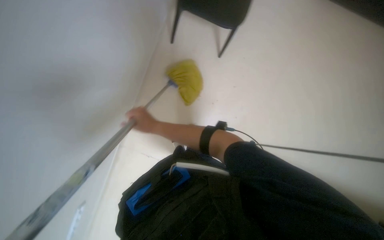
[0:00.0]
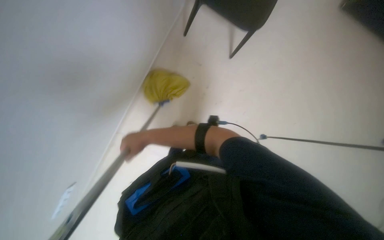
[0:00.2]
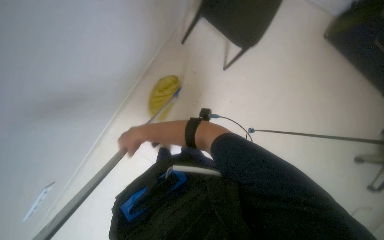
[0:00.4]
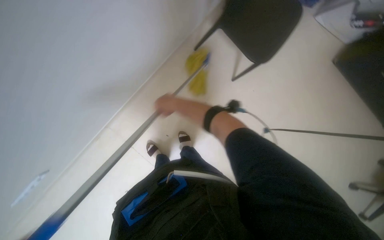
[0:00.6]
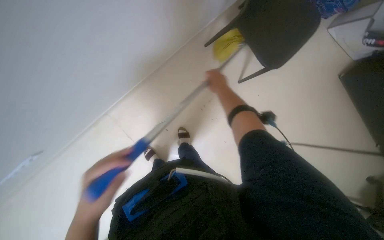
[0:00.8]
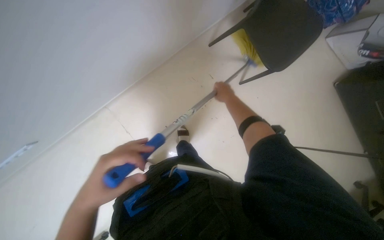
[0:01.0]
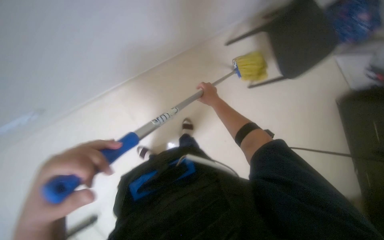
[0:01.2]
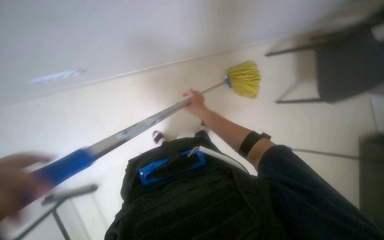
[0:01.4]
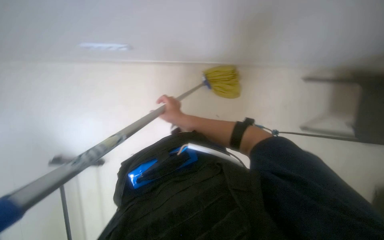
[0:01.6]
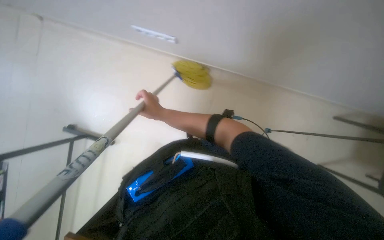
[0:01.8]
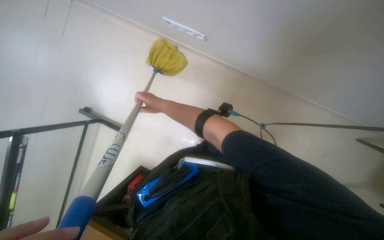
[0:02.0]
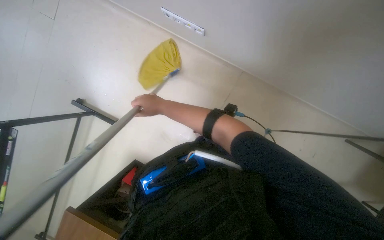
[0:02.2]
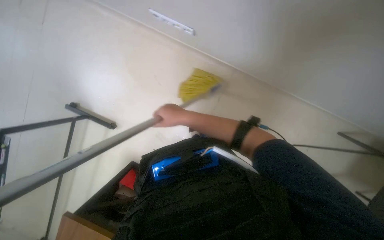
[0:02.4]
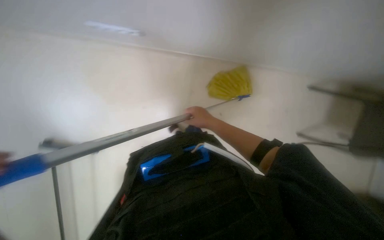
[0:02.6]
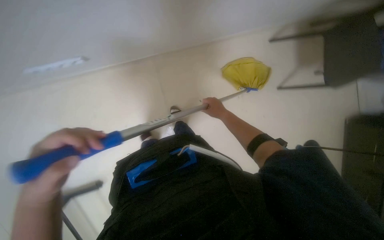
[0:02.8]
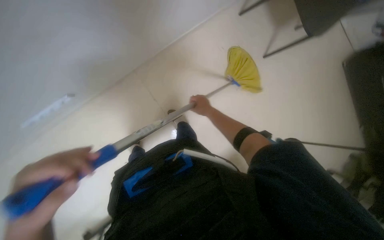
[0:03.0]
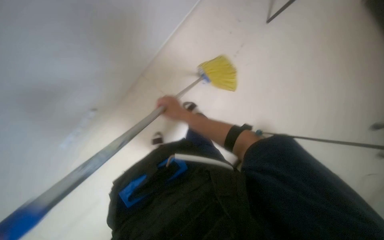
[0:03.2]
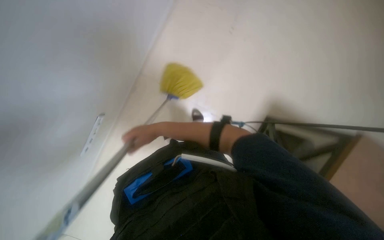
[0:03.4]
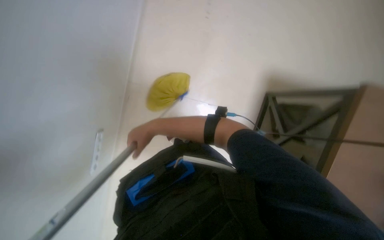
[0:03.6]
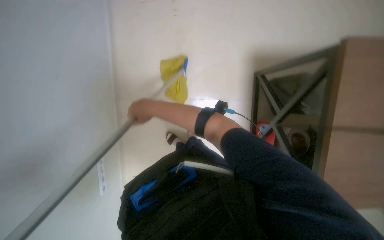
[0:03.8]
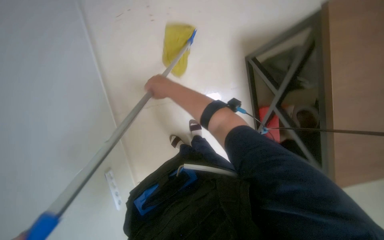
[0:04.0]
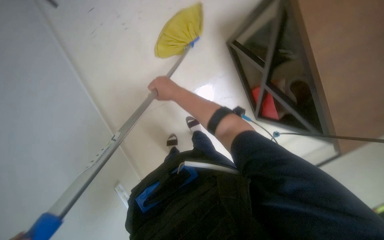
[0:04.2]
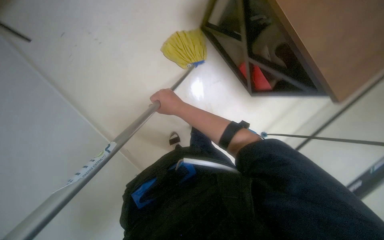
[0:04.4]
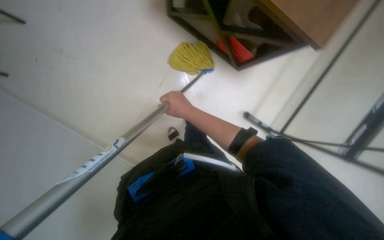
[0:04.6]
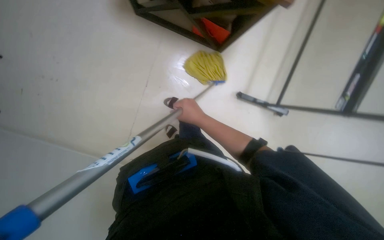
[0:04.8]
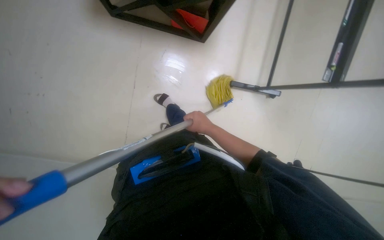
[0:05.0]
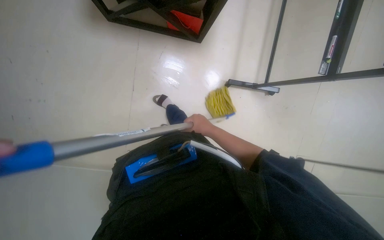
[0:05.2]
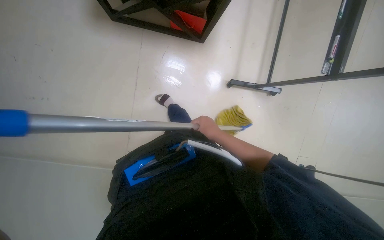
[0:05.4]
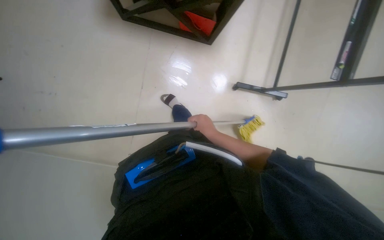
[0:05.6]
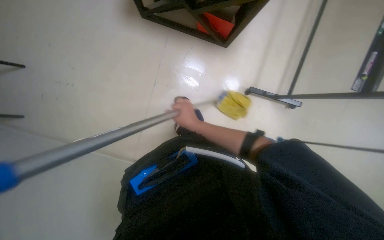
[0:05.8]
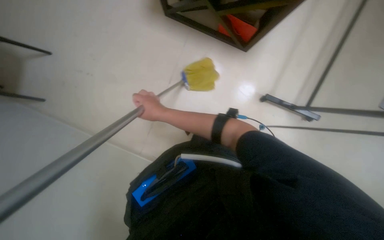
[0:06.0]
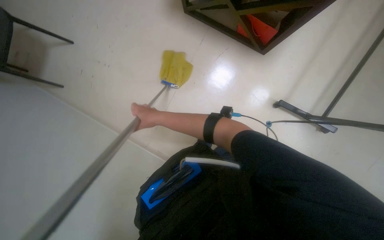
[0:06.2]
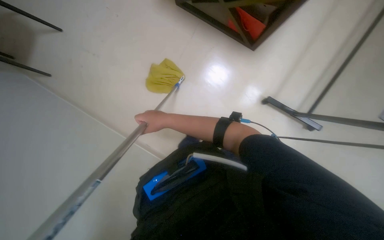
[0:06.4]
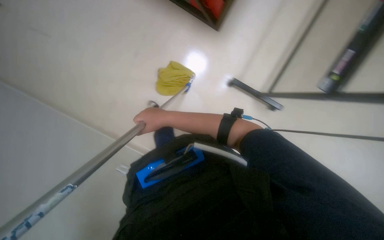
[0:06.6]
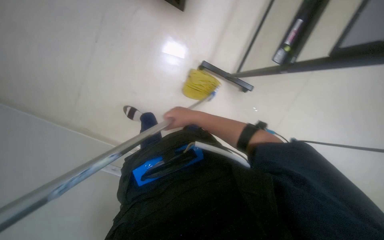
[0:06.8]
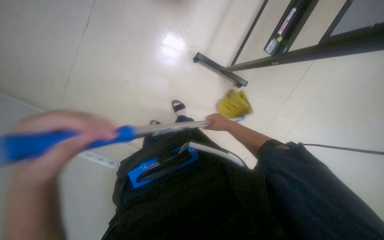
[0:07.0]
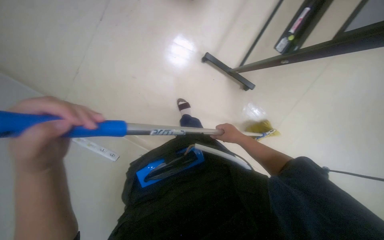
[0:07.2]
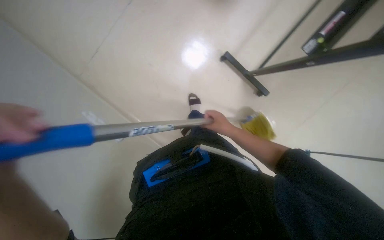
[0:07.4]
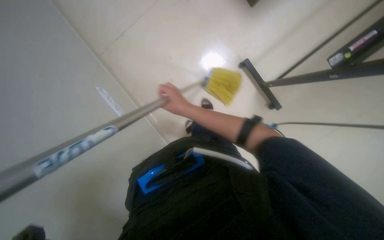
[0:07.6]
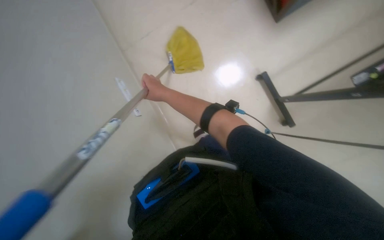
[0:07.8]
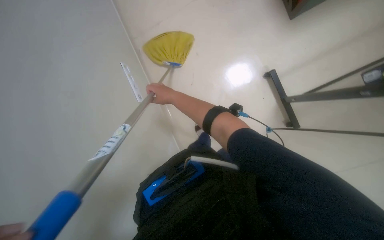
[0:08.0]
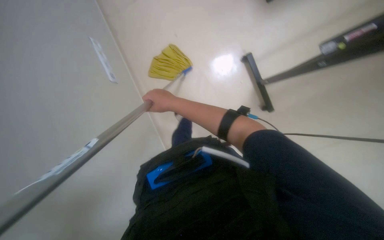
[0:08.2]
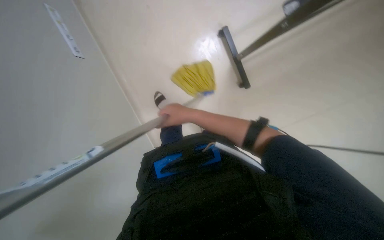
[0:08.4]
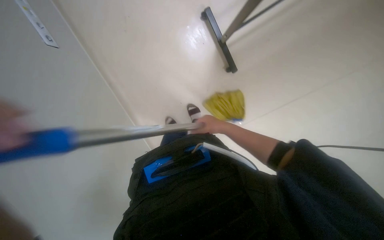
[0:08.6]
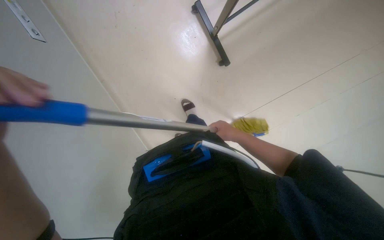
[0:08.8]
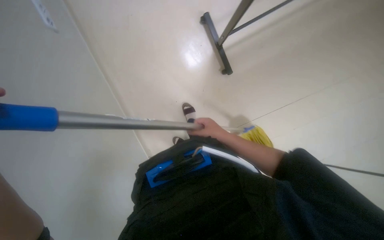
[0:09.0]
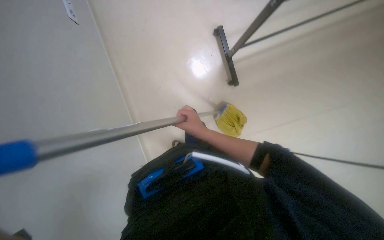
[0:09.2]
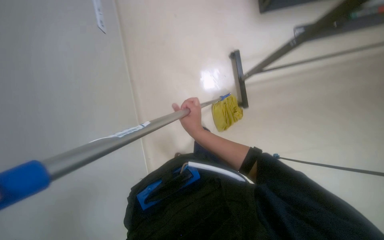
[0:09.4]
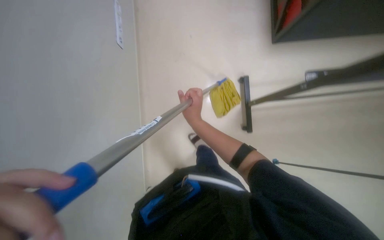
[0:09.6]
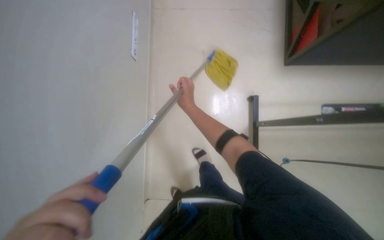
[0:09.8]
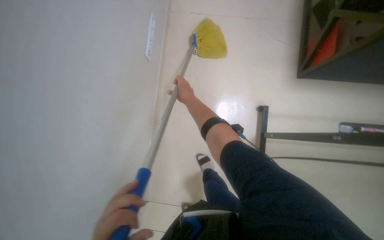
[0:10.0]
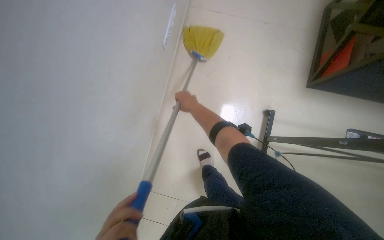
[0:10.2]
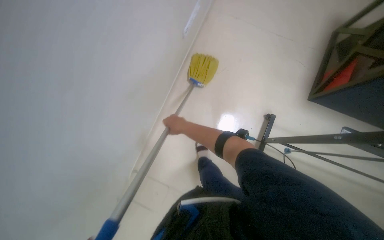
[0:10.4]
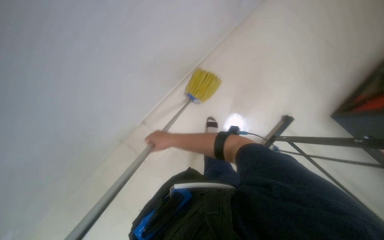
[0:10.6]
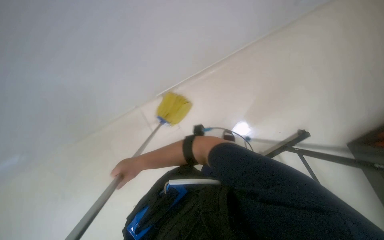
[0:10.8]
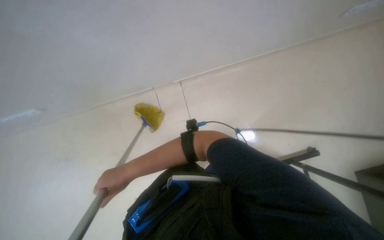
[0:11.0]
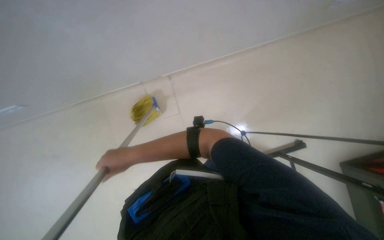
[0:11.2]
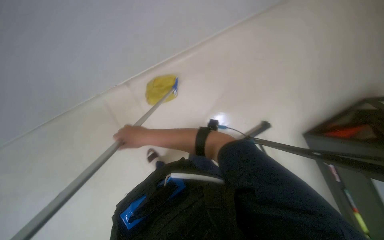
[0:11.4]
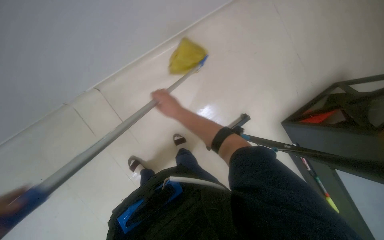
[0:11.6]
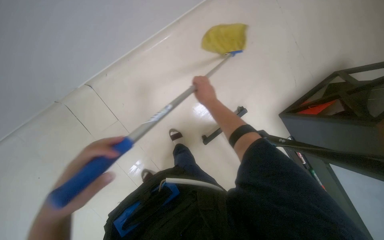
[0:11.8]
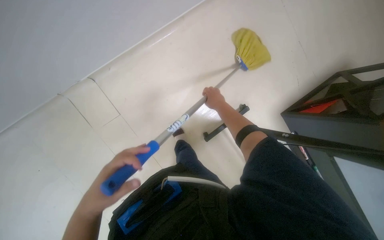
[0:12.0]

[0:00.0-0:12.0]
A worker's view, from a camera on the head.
Job: mopping floor.
The whole recording: Mopping the floor. The worker mops the floor with a yellow mop.
0:00.0 to 0:01.6: The right hand moves left and right over approximately 35 cm, changing direction 2 times.
0:01.6 to 0:03.0: The right hand goes some 25 cm to the right.
0:03.0 to 0:04.4: The scene turns approximately 45 degrees counterclockwise in the picture.
0:04.4 to 0:06.0: Everything in view rotates roughly 25 degrees counterclockwise.
0:07.6 to 0:09.0: The right hand travels to the right and down the picture by roughly 15 cm.
0:09.0 to 0:10.4: The view tilts roughly 15 degrees upward. Everything in view rotates roughly 50 degrees clockwise.

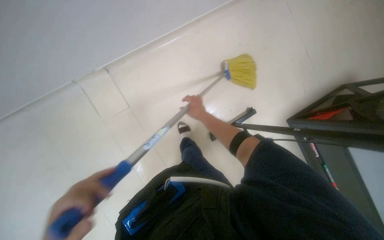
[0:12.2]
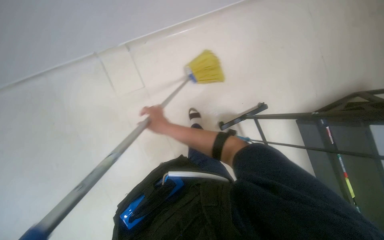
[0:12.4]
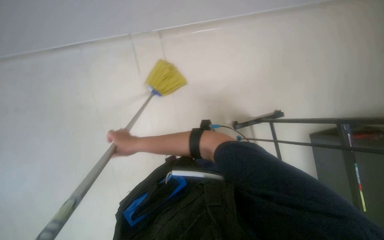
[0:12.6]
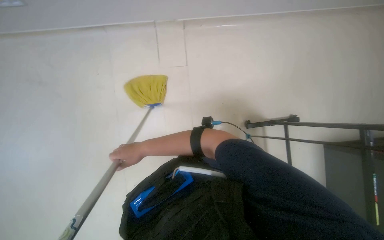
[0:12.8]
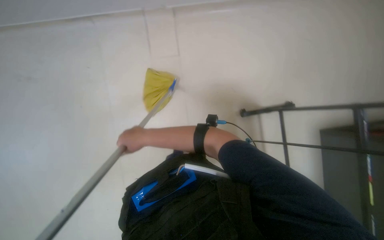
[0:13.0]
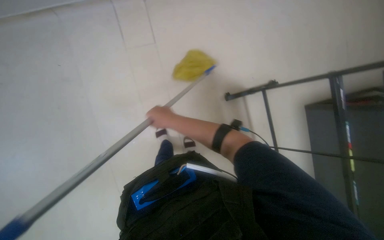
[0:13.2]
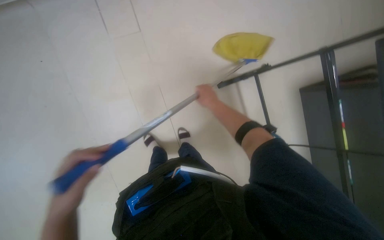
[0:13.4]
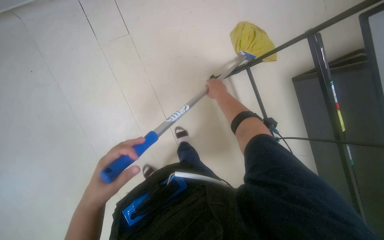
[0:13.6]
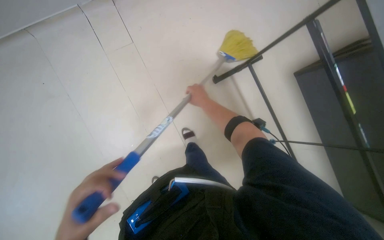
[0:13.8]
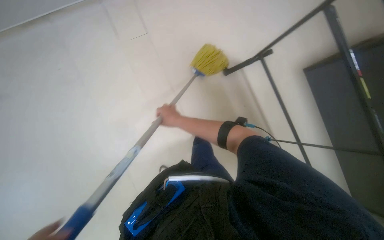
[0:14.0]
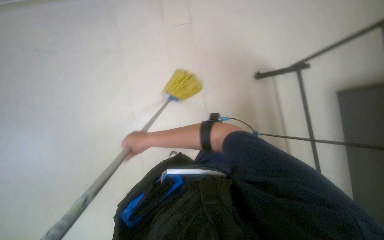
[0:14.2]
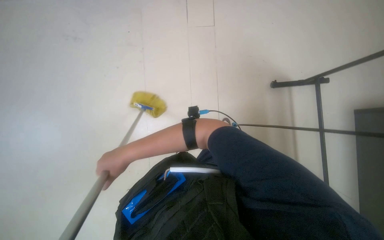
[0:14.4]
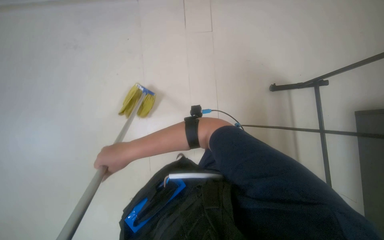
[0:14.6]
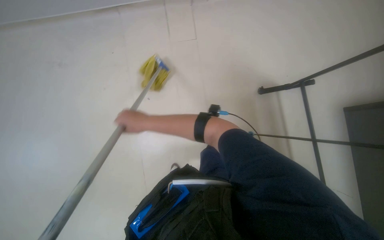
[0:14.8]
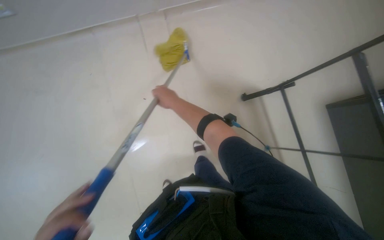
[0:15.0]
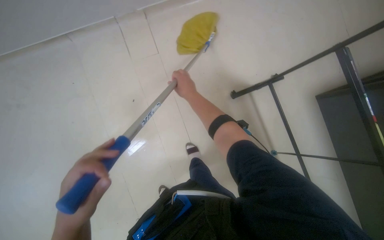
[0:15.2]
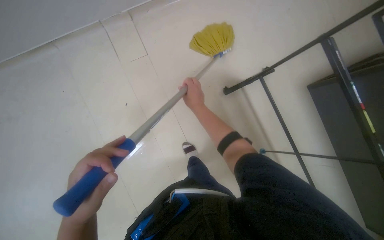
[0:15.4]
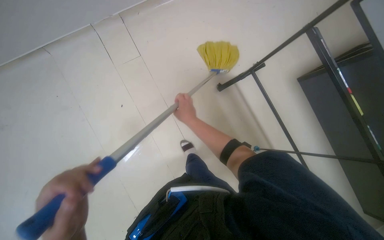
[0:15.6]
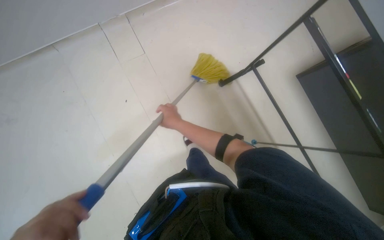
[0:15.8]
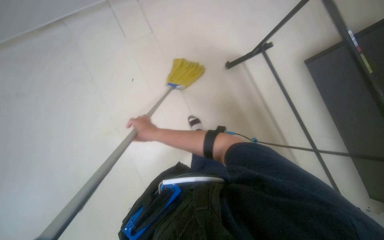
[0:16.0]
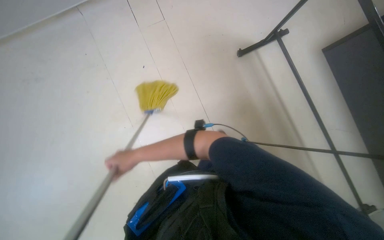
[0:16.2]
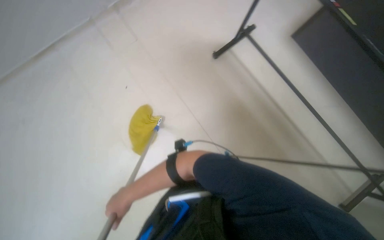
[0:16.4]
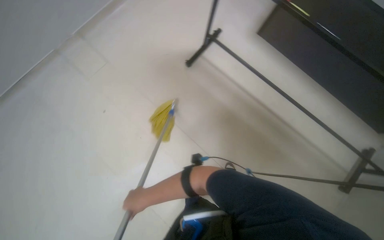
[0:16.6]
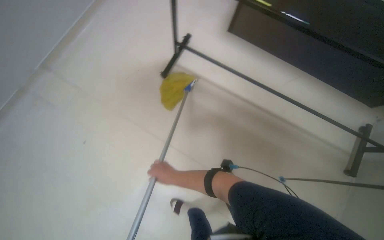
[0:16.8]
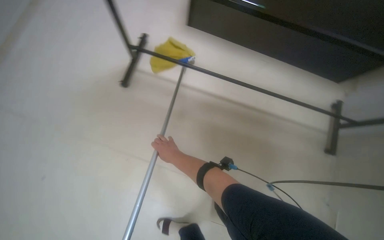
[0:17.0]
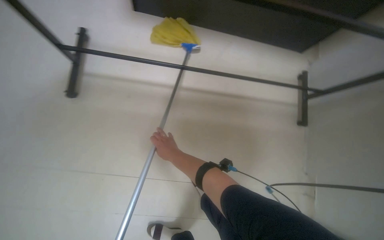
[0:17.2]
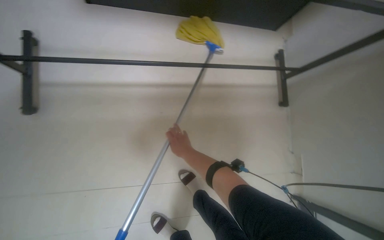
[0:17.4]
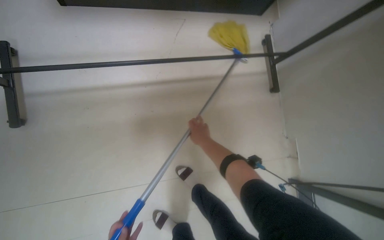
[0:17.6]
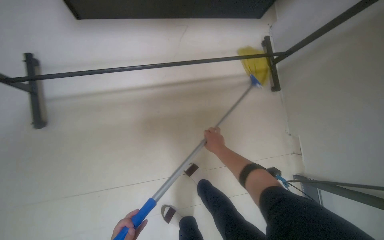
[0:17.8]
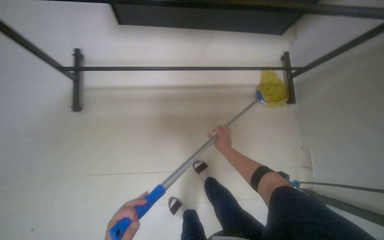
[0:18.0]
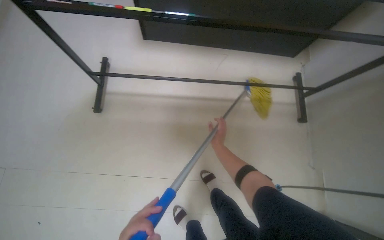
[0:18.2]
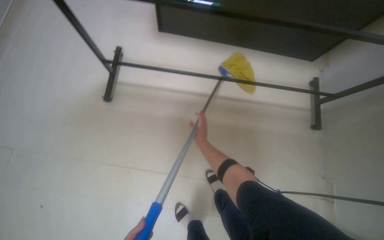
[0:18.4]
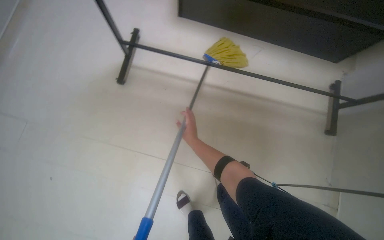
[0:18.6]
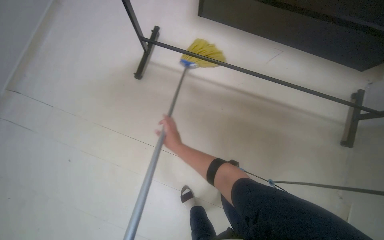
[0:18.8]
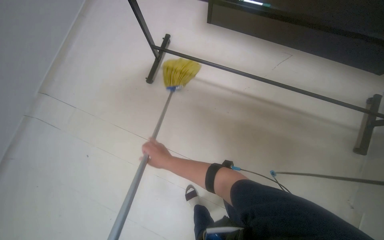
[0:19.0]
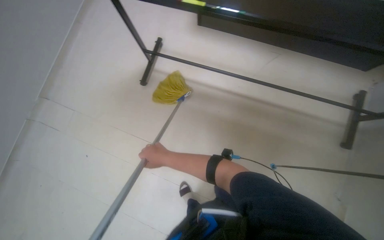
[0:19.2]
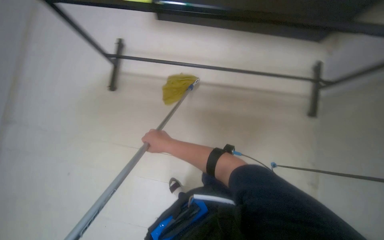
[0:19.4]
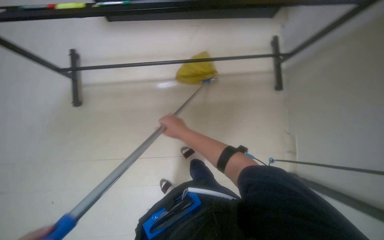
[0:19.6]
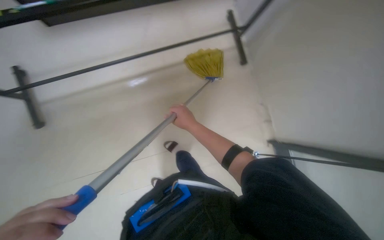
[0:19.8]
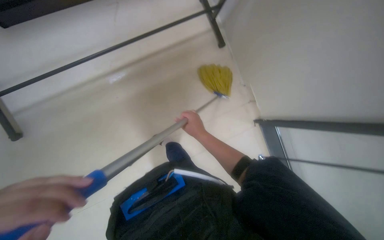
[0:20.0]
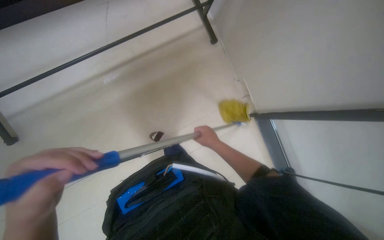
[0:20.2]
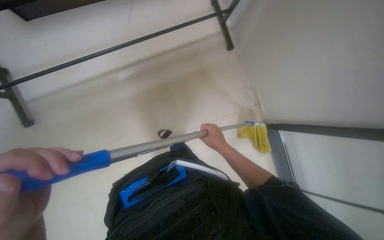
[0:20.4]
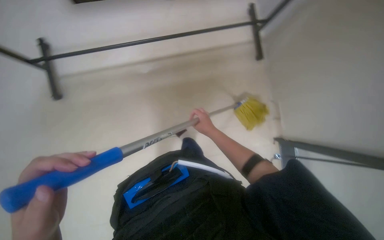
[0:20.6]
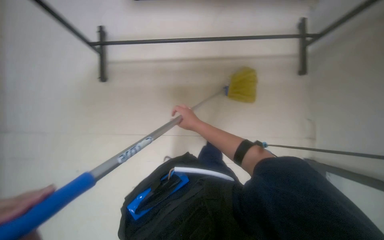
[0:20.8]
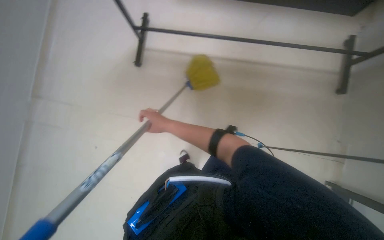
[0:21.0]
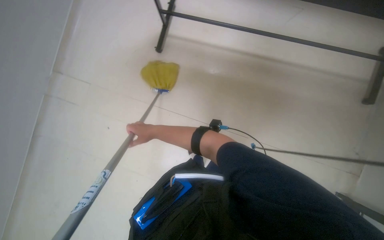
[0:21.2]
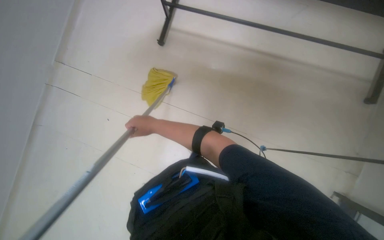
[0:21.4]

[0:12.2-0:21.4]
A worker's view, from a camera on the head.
Job: mopping floor.
The whole recording: Mopping the floor. The worker mops the floor with a yellow mop.
0:12.2 to 0:13.8: The right hand goes to the left and returns, about 40 cm each way.
0:18.4 to 0:19.8: Everything in view rotates approximately 25 degrees counterclockwise.
0:19.8 to 0:21.4: The head turns to the left by approximately 40 degrees.
